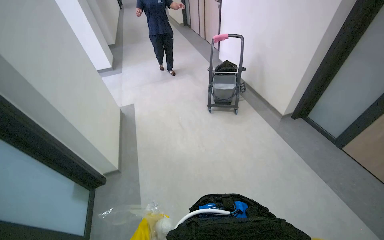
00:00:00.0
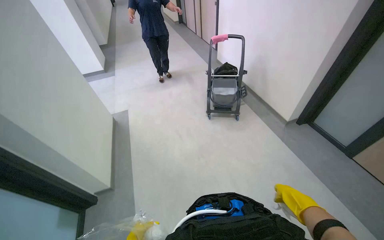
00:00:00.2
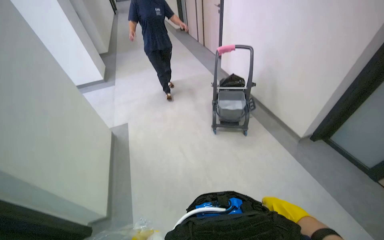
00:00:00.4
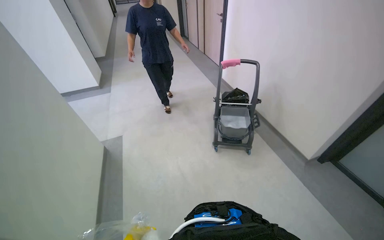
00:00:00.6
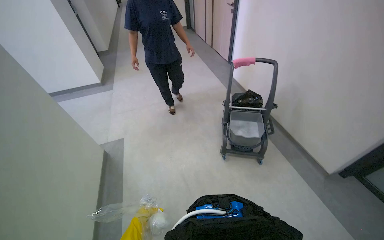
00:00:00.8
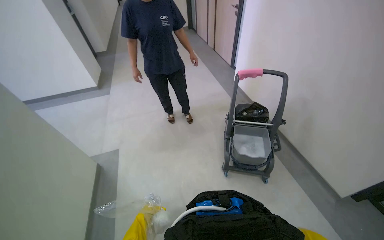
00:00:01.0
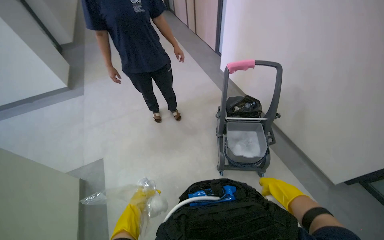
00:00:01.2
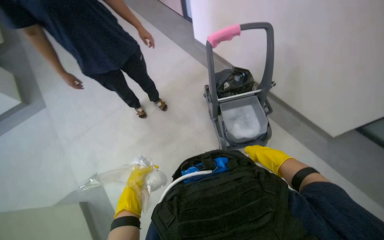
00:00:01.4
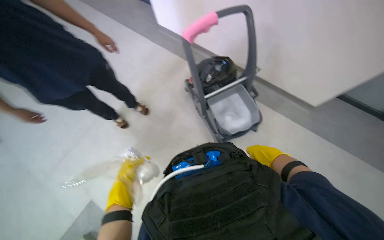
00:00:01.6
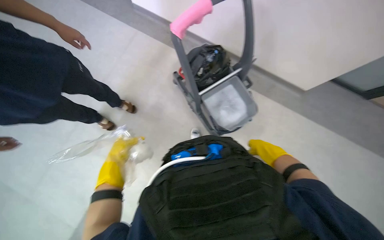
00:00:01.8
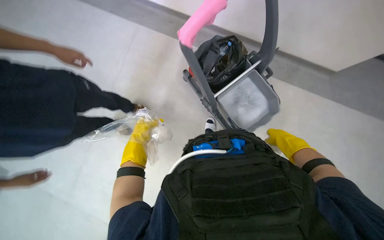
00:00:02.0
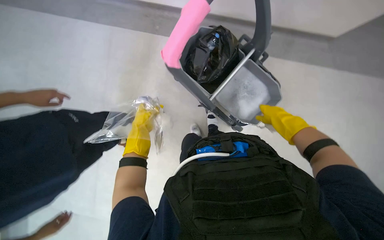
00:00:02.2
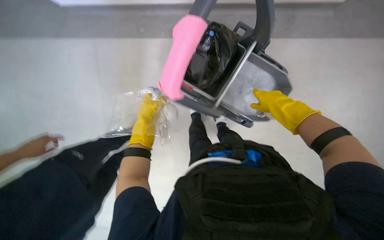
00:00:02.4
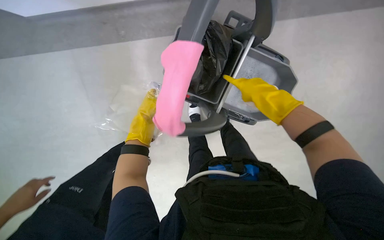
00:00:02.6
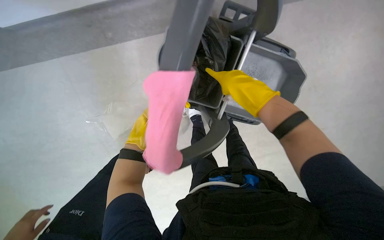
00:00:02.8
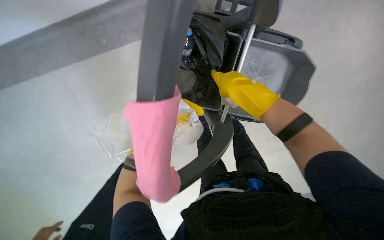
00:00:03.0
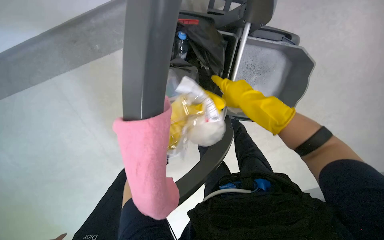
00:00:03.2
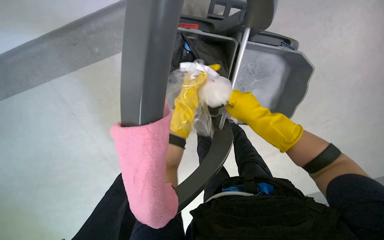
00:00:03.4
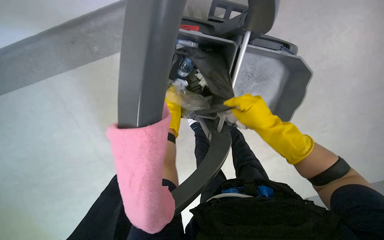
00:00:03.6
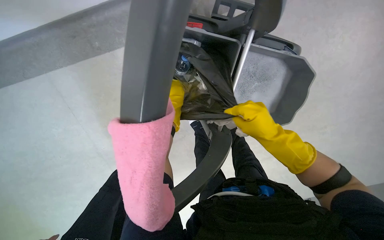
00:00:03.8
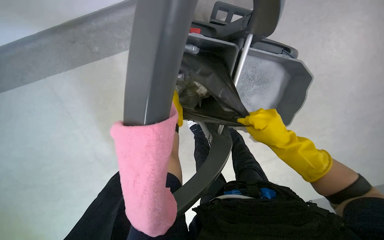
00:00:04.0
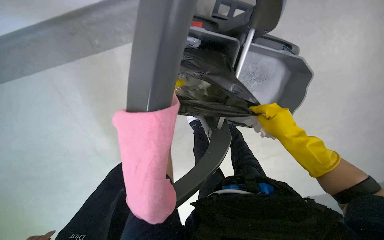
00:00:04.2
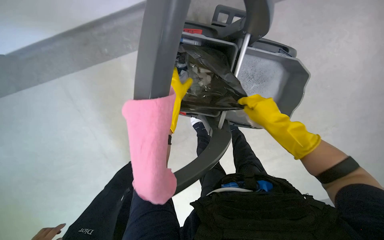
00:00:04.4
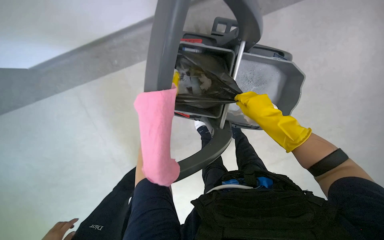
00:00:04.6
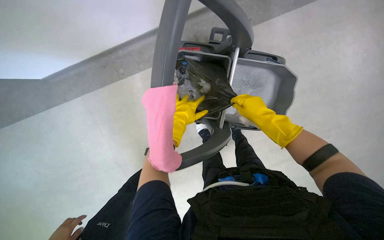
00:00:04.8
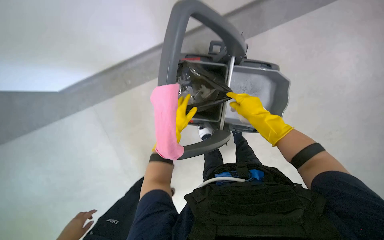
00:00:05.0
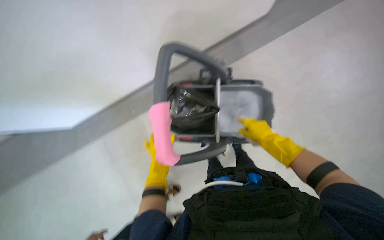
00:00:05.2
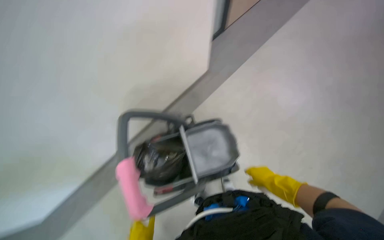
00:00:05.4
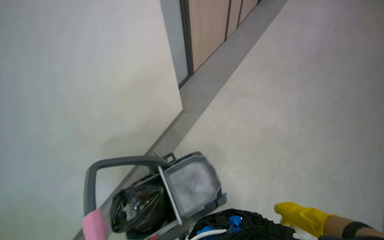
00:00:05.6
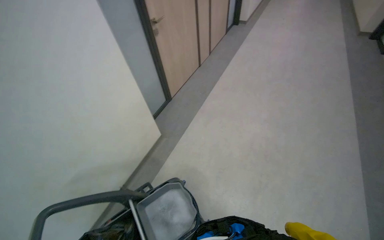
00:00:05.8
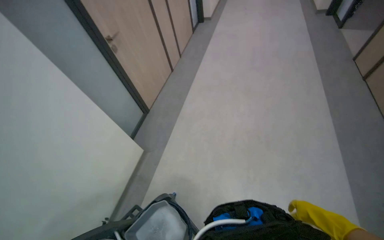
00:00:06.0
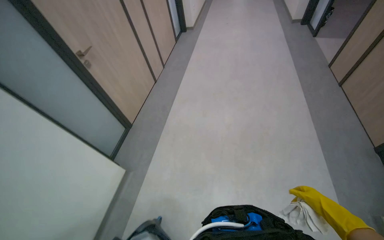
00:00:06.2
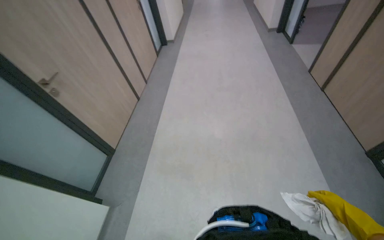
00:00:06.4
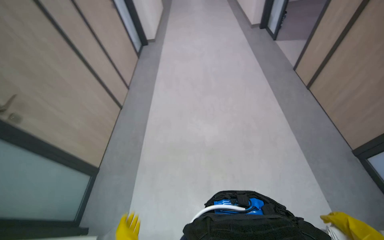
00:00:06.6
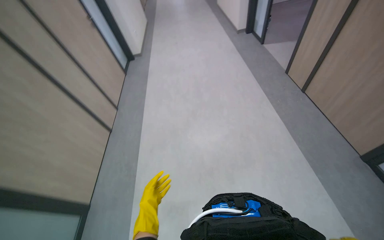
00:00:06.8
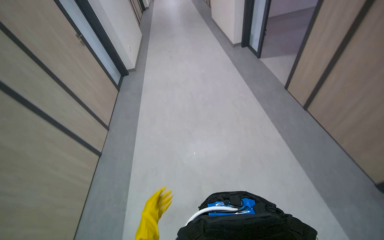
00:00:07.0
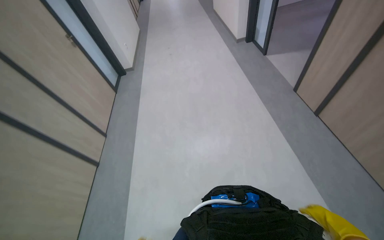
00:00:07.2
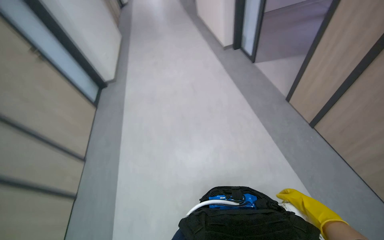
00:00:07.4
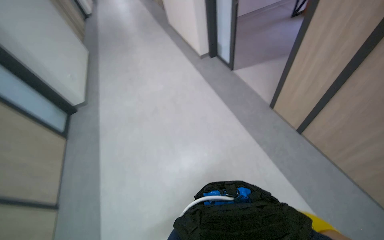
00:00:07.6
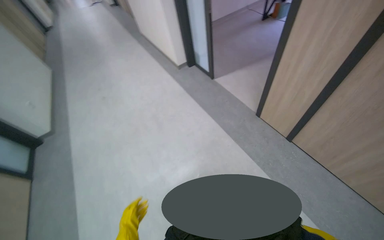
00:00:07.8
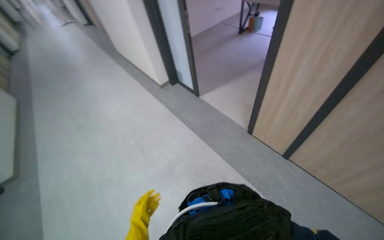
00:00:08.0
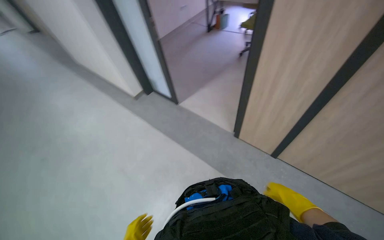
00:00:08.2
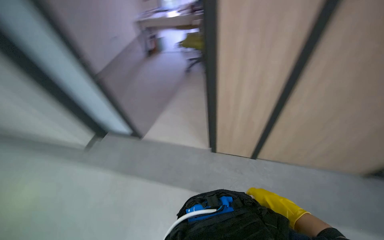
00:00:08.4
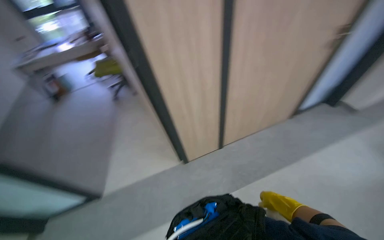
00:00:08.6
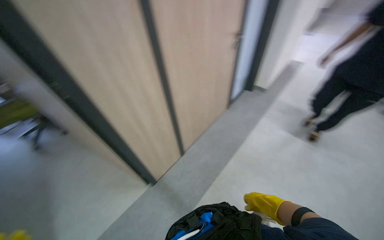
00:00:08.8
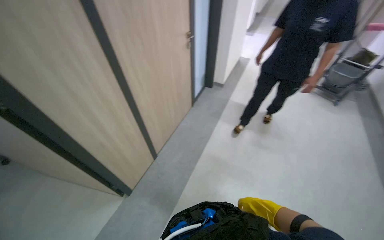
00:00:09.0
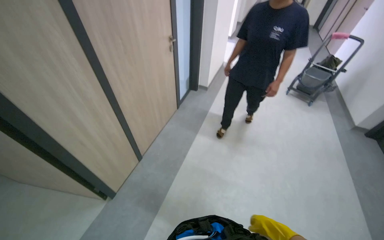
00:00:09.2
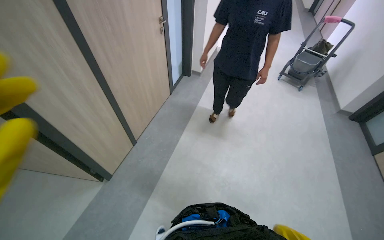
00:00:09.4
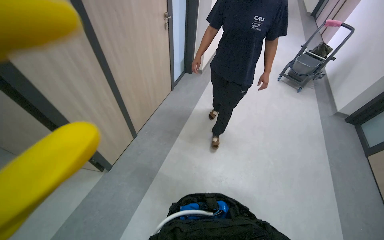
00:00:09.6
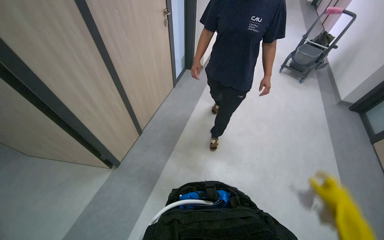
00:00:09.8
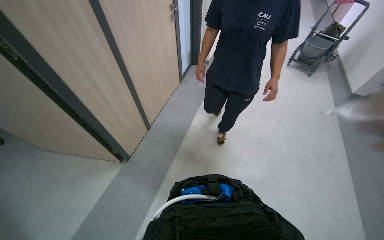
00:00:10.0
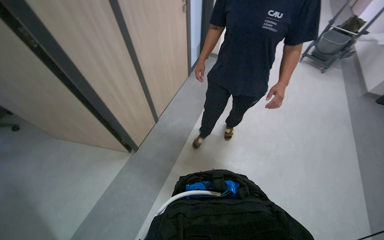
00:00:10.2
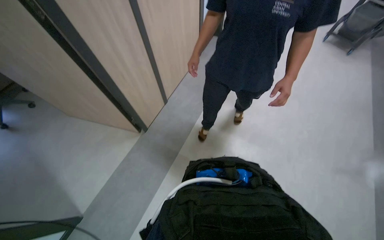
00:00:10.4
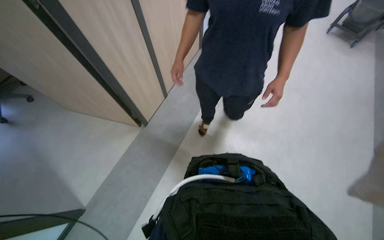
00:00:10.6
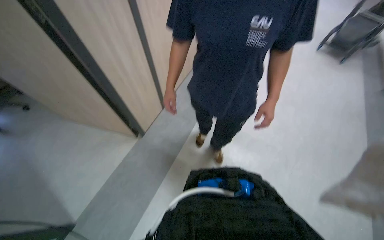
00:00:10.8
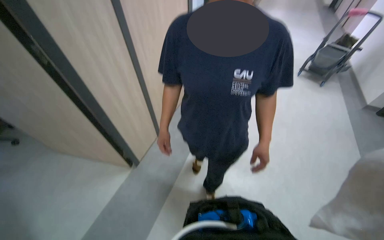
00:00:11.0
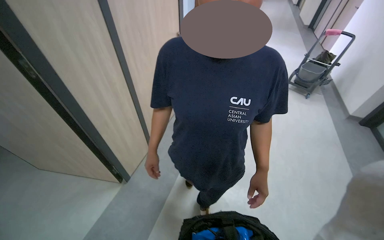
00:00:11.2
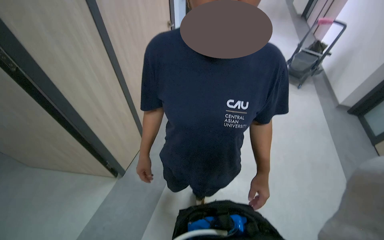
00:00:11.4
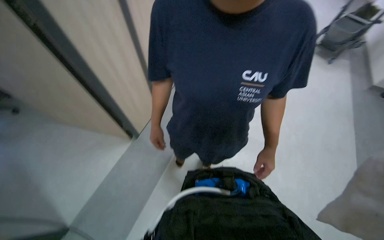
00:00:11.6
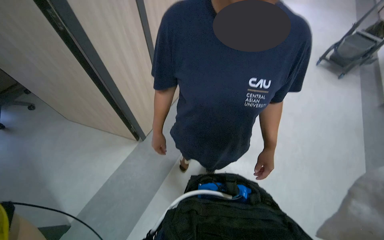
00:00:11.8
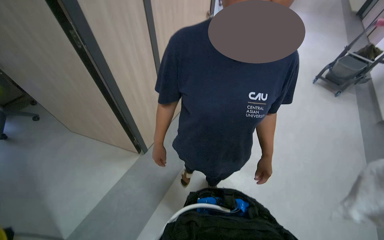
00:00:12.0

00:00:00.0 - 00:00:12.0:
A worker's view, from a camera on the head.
Job: wiping surfaces.
The whole recording: Wiping office desk surface. The worker wipes the surface of an office desk with a white cloth.
00:00:00.0 - 00:00:01.6: The wearer moves approximately 1.5 m. The wearer's head swings about 35 degrees to the right. The camera pitches downward, by roughly 20 degrees.
00:00:01.6 - 00:00:03.0: The wearer moves about 60 cm. The view tips downward by some 20 degrees. Everything in view rotates about 35 degrees counterclockwise.
00:00:03.0 - 00:00:04.4: The left hand travels nearer to the camera by about 15 cm, while the right hand heads to the right, covering roughly 10 cm.
00:00:04.4 - 00:00:06.0: The camera travels roughly 70 cm. The wearer looks about 55 degrees further to the right. The view tilts roughly 60 degrees upward.
00:00:07.6 - 00:00:09.0: The wearer moves about 50 cm. The head turns to the right by approximately 75 degrees. The view tilts about 15 degrees upward.
00:00:09.0 - 00:00:10.4: The view tips downward by some 15 degrees.

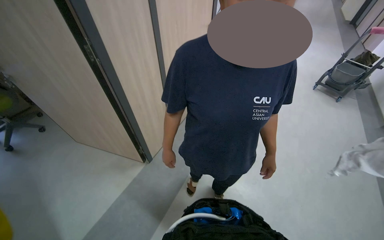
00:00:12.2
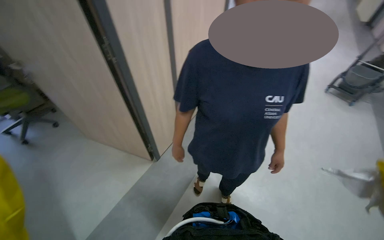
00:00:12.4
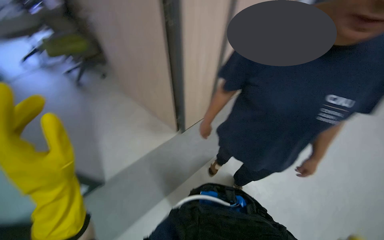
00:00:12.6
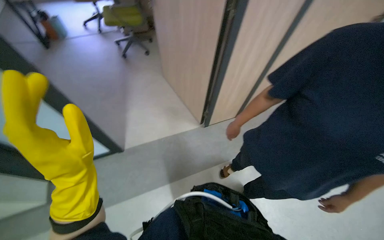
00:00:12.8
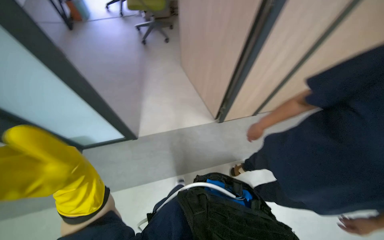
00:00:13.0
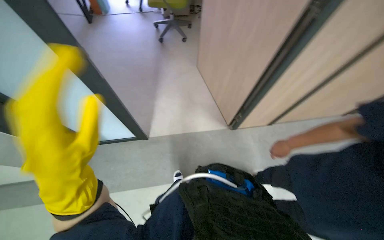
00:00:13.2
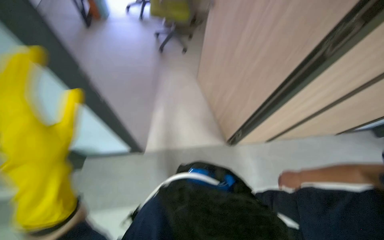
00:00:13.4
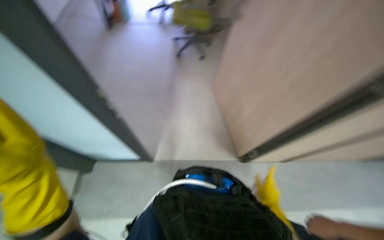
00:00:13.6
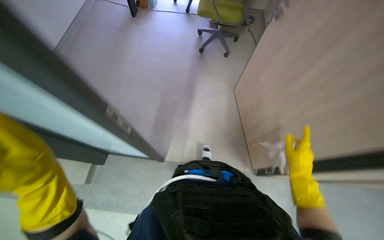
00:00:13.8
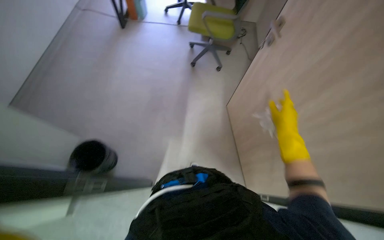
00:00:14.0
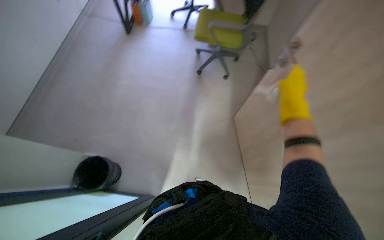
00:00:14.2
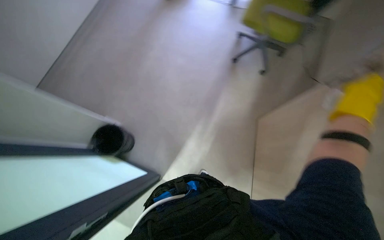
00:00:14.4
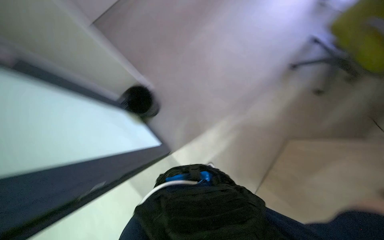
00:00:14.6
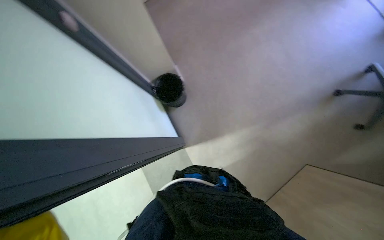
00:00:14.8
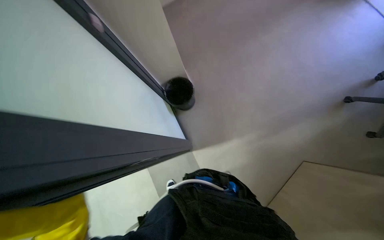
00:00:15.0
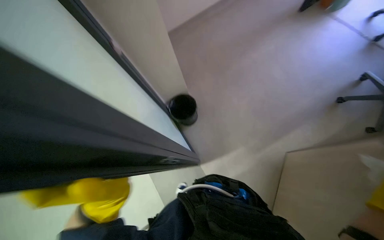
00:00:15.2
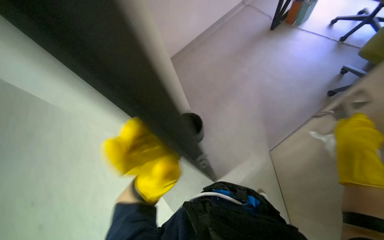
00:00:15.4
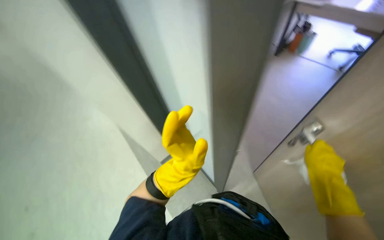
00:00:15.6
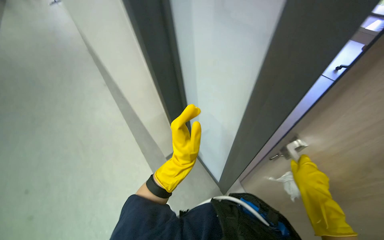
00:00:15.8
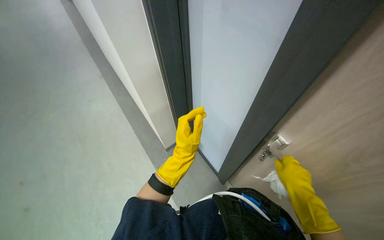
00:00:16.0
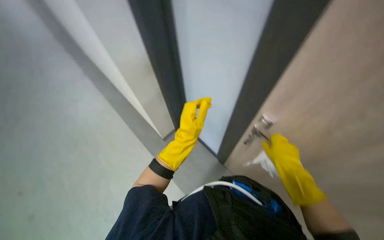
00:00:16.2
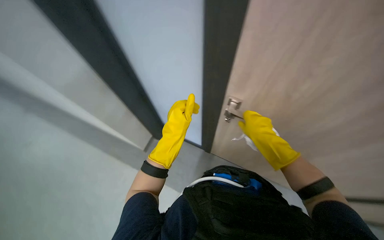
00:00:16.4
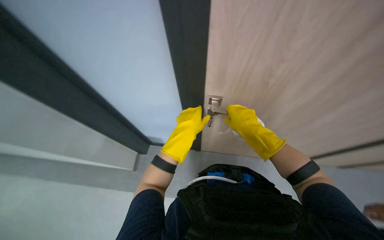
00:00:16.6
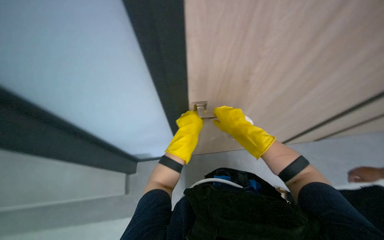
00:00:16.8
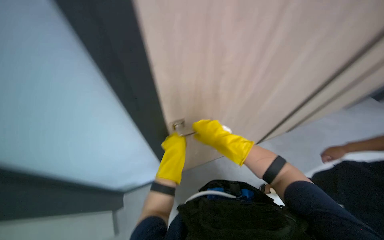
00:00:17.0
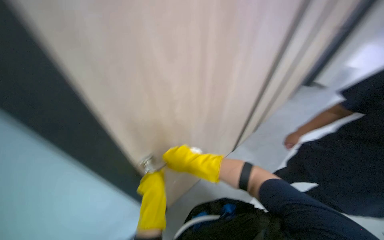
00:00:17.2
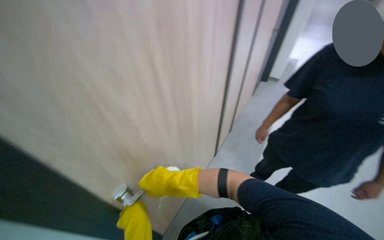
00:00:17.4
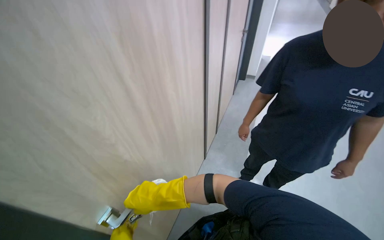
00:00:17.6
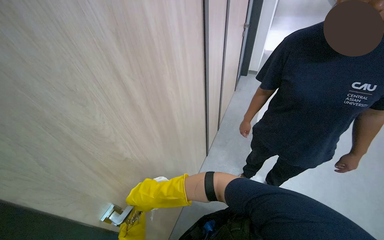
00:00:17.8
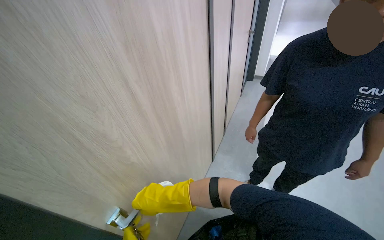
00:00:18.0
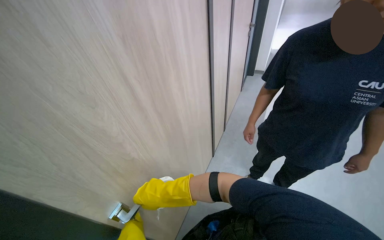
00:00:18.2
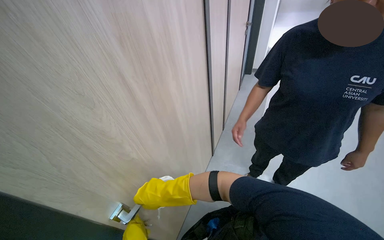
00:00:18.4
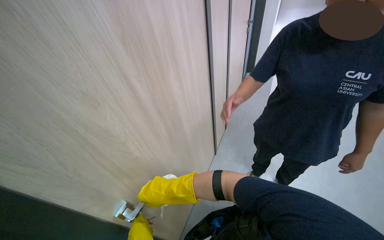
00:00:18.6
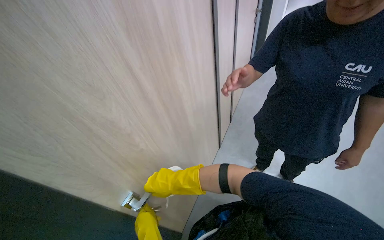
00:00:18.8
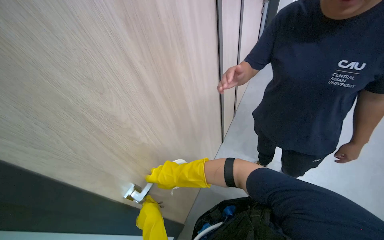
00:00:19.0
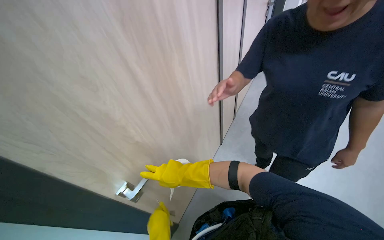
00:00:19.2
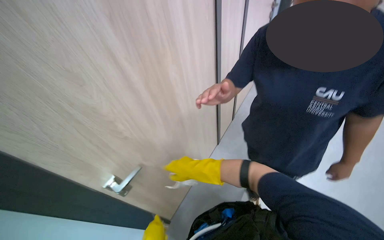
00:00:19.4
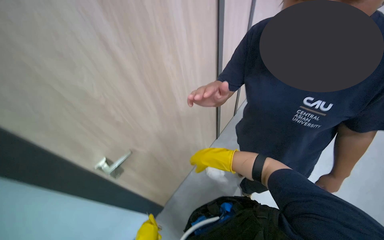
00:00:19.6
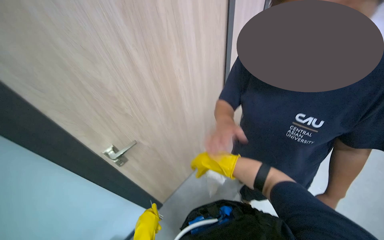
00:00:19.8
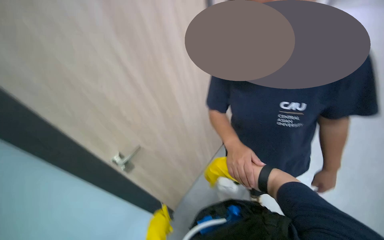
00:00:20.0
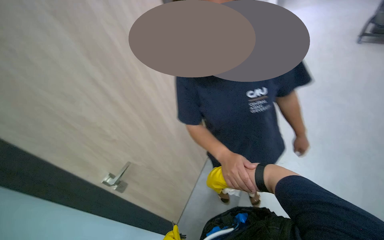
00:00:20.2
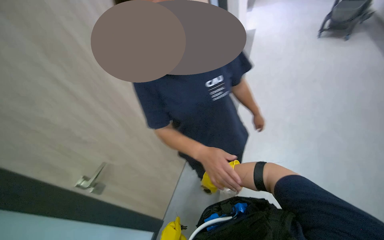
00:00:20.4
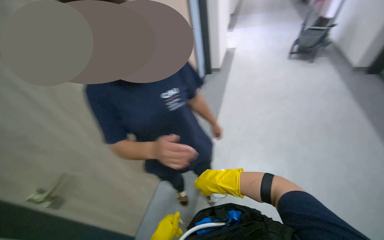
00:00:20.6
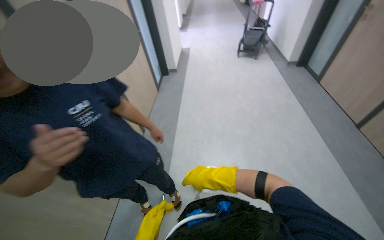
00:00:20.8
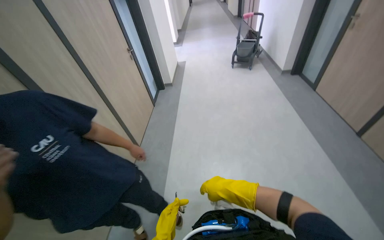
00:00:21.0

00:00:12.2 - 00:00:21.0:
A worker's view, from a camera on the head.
Job: wiping surfaces.
The whole recording: Wiping office desk surface. The worker wipes the surface of an office desk with a white cloth.
00:00:12.2 - 00:00:13.6: The wearer moves about 50 cm. The wearer looks roughly 60 degrees further to the left.
00:00:13.6 - 00:00:15.2: The camera travels about 50 cm. The wearer looks roughly 55 degrees further to the left.
00:00:16.6 - 00:00:18.0: The head rotates approximately 55 degrees to the right. The camera pitches upward, by some 15 degrees.
00:00:18.0 - 00:00:19.6: The right hand moves to the right and up the picture, about 30 cm.
00:00:19.6 - 00:00:21.0: The head travels about 50 cm. The head turns to the right by about 25 degrees.
